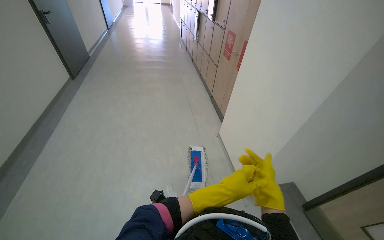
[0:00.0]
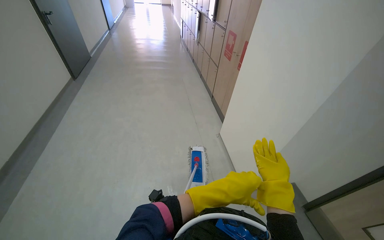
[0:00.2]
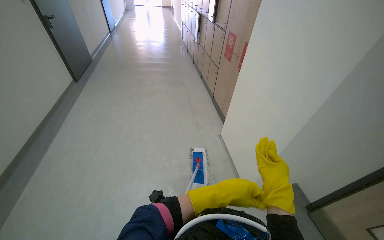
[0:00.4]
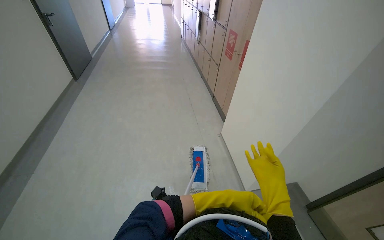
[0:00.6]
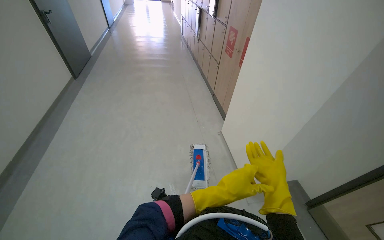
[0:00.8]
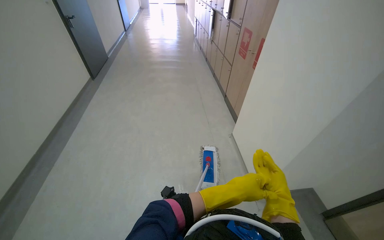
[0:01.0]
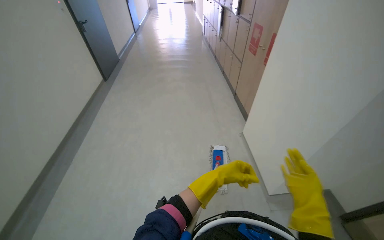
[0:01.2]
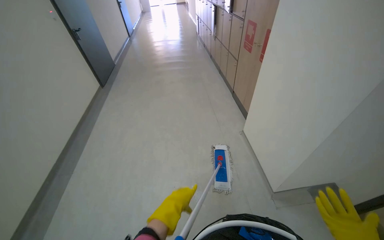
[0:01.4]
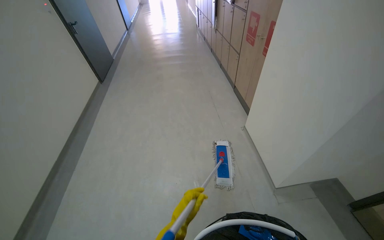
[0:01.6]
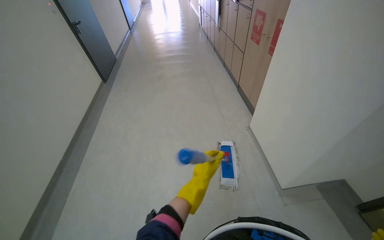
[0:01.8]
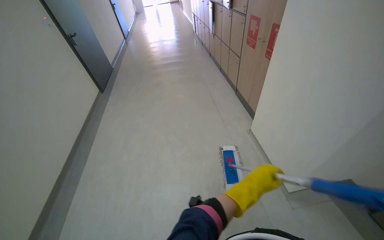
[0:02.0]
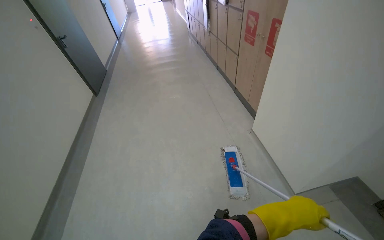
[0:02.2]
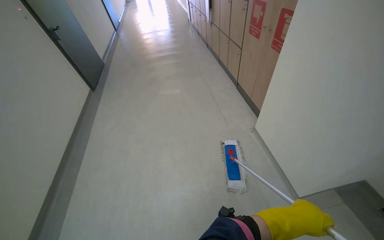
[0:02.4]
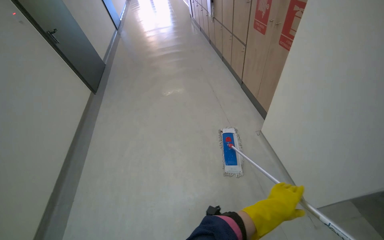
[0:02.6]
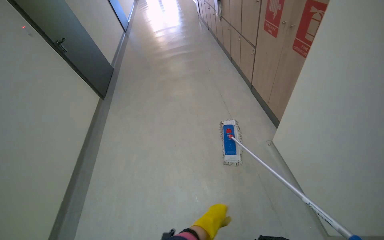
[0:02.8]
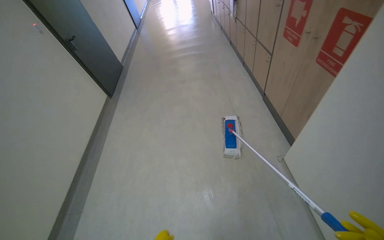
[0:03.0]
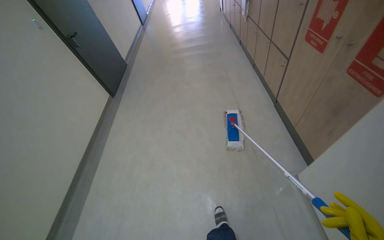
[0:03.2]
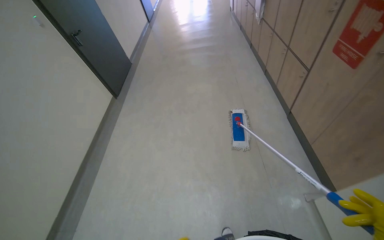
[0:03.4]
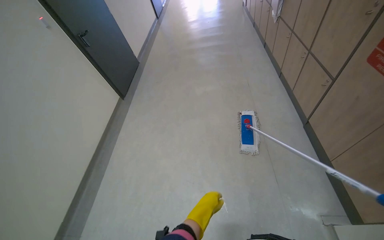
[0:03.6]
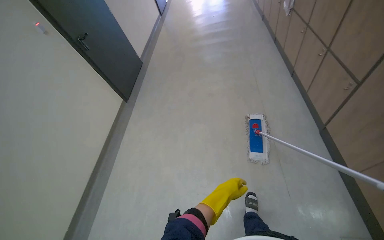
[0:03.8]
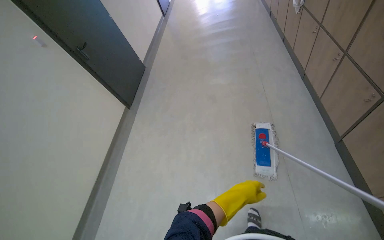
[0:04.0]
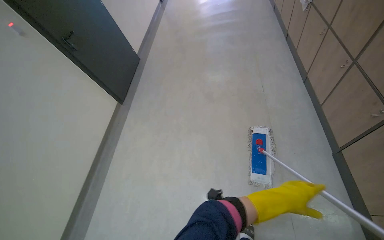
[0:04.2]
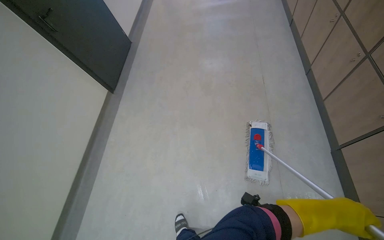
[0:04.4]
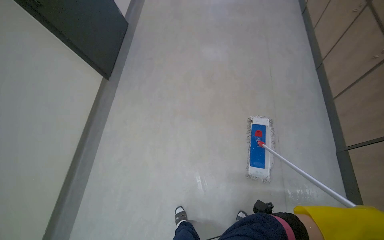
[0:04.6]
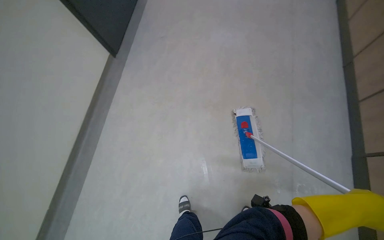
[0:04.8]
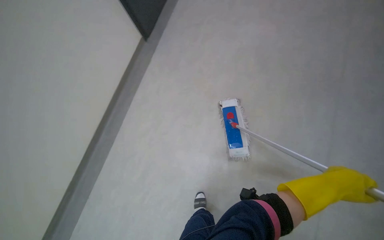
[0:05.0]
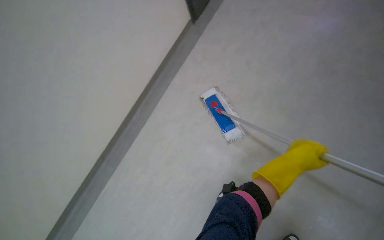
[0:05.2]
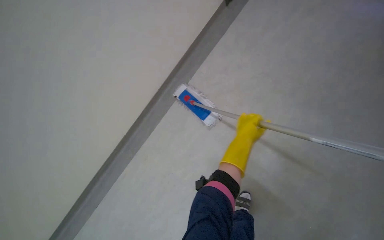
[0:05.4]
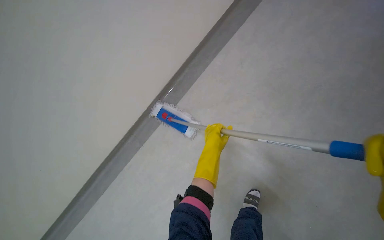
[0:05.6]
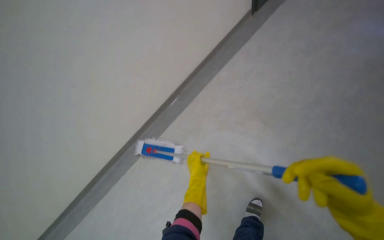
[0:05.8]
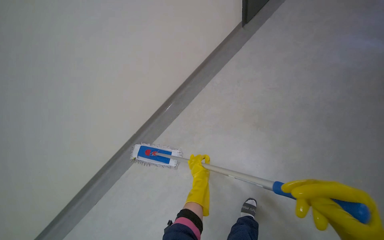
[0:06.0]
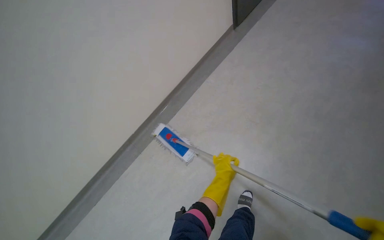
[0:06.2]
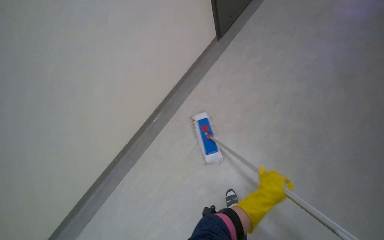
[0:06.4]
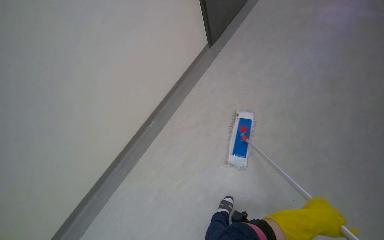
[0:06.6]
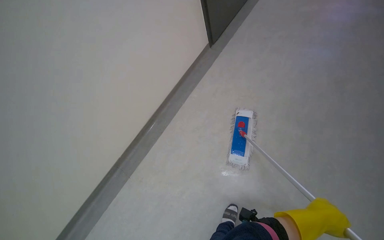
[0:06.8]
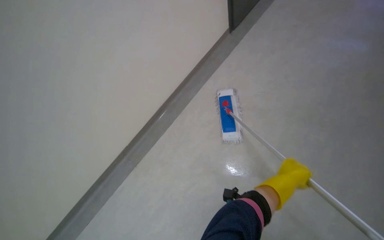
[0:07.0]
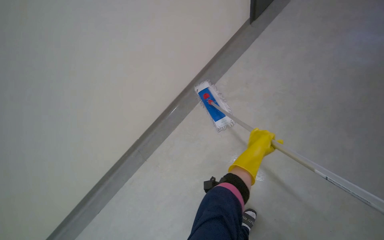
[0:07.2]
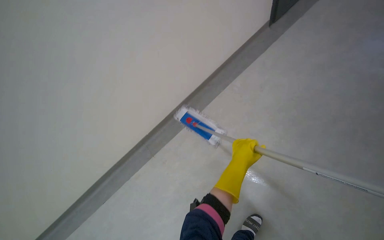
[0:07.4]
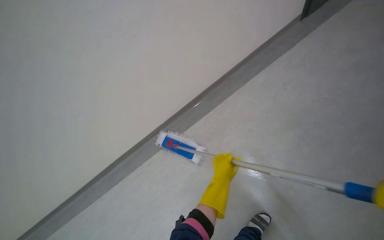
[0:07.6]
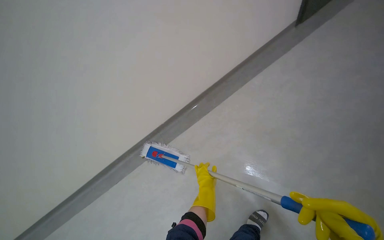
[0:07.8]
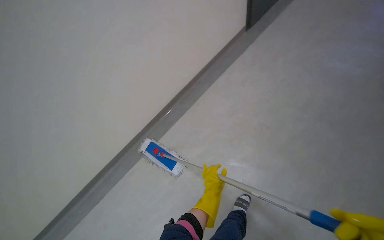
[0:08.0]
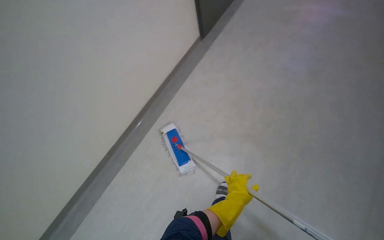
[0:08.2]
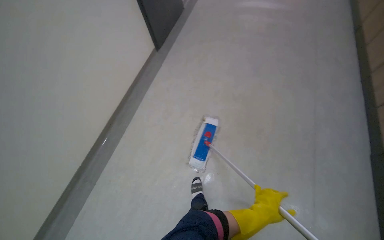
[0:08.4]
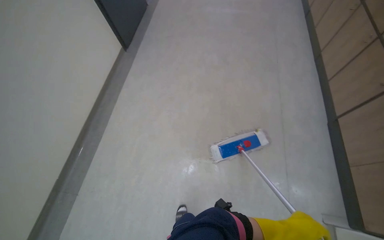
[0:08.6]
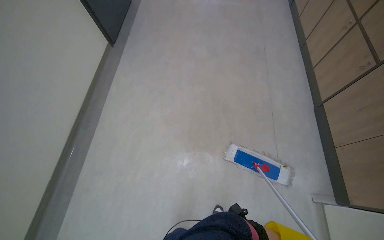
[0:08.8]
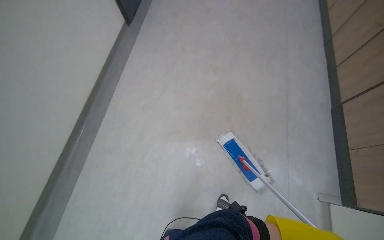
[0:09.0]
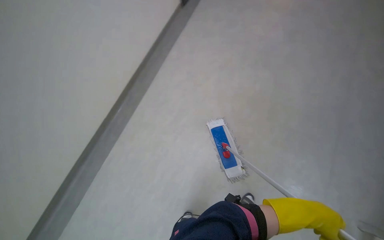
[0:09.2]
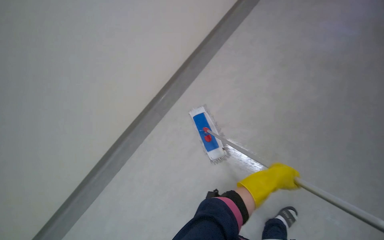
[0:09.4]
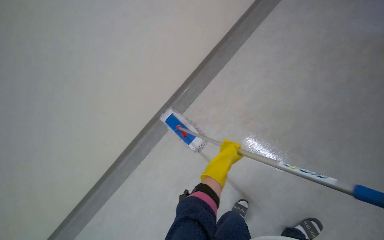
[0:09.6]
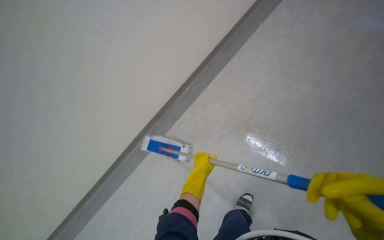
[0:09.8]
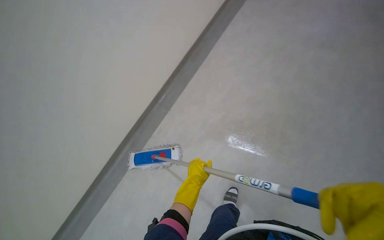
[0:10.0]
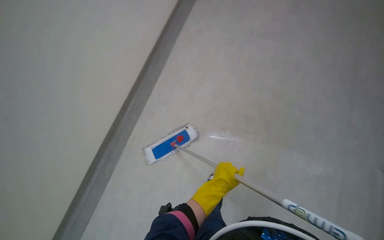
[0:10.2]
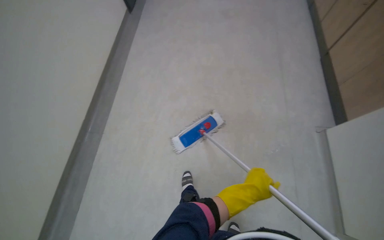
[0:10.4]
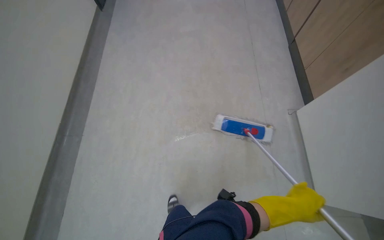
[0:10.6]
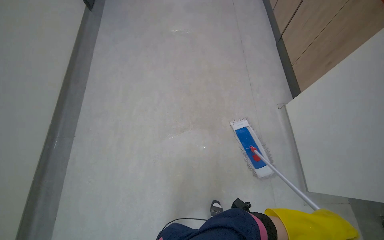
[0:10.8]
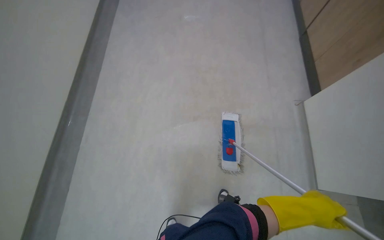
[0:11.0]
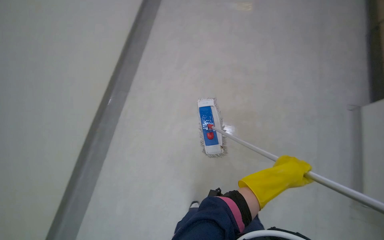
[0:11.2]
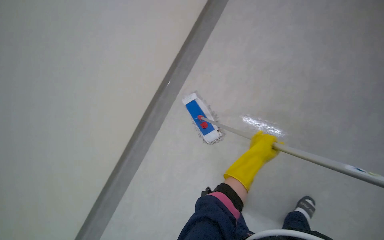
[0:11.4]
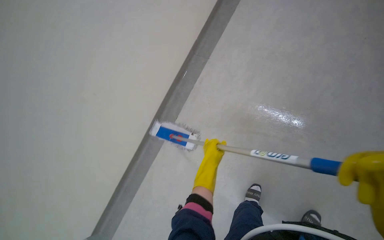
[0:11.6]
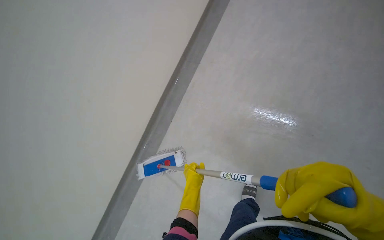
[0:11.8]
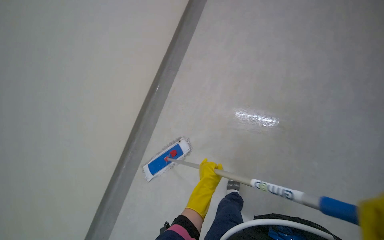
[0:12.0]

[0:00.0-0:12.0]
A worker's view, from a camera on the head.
Job: mopping floor.
The whole recording: Mopping hallway floor. The worker mops the hallway floor using a flat mop and a bucket.
0:01.6 to 0:03.0: The camera travels some 40 cm.
0:03.0 to 0:04.4: The camera travels some 1 m. The view tips downward by about 15 degrees.
0:04.4 to 0:06.0: The wearer looks roughly 25 degrees further to the right. The view tilts approximately 15 degrees downward. The left hand shifts roughly 35 cm to the left.
0:06.0 to 0:07.6: The left hand moves about 25 cm to the right and comes back.
0:09.0 to 0:10.4: The wearer moves about 70 cm.
0:10.4 to 0:12.0: The wearer's head swings some 45 degrees to the right.

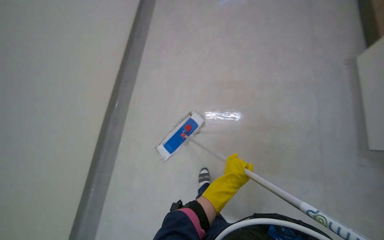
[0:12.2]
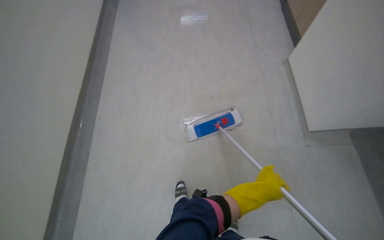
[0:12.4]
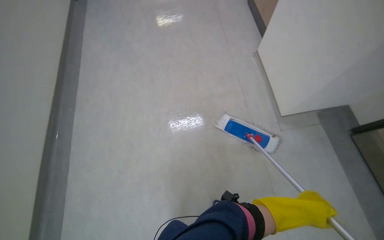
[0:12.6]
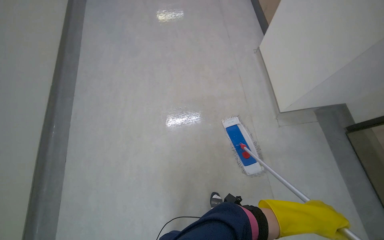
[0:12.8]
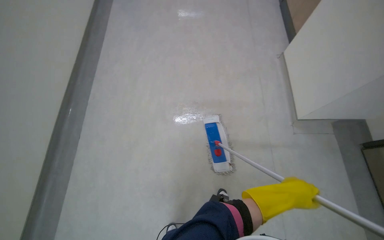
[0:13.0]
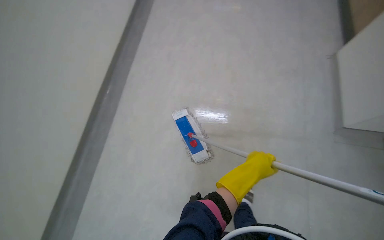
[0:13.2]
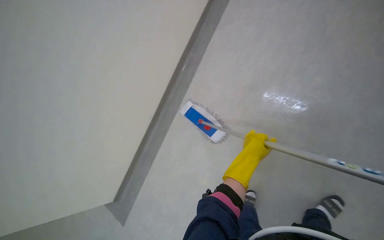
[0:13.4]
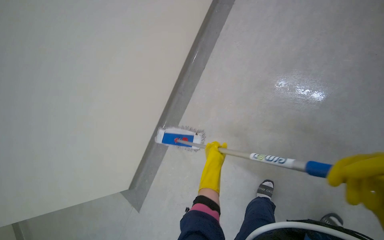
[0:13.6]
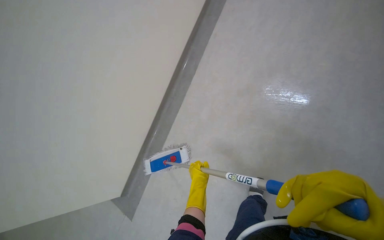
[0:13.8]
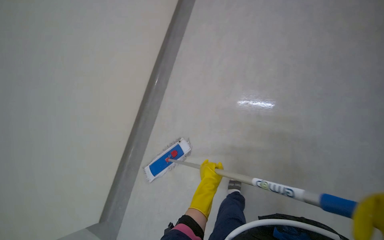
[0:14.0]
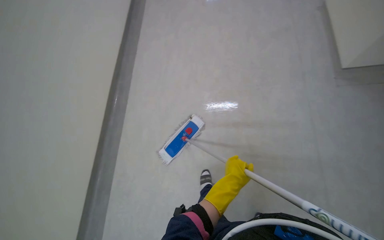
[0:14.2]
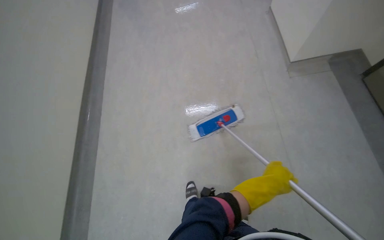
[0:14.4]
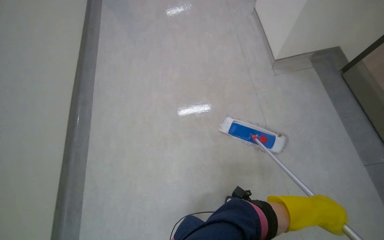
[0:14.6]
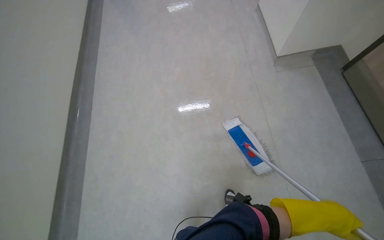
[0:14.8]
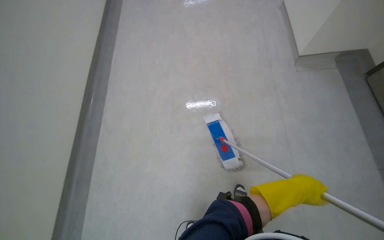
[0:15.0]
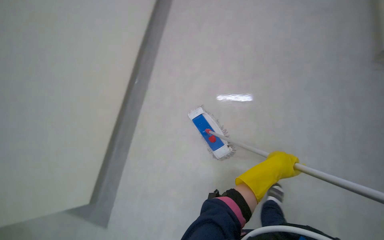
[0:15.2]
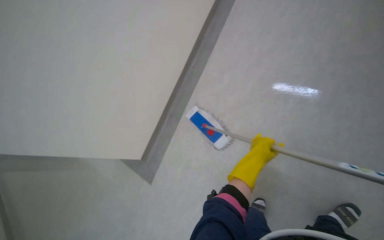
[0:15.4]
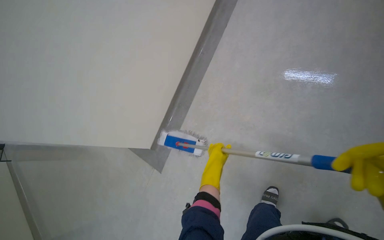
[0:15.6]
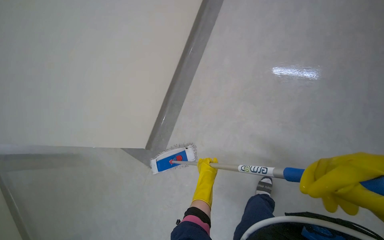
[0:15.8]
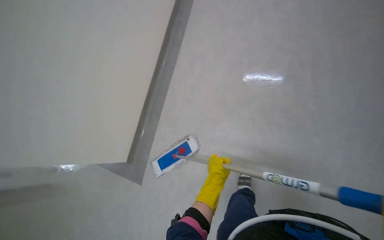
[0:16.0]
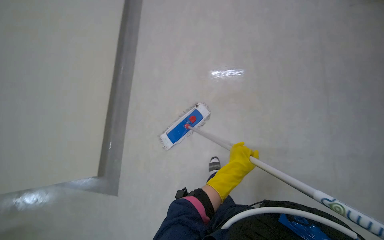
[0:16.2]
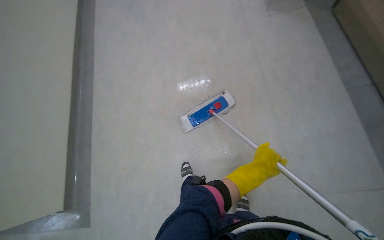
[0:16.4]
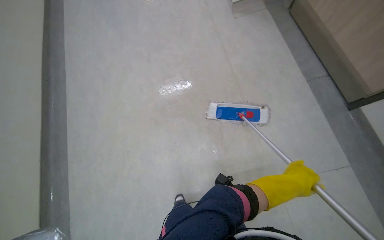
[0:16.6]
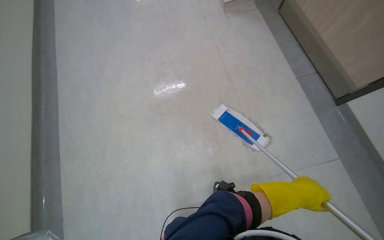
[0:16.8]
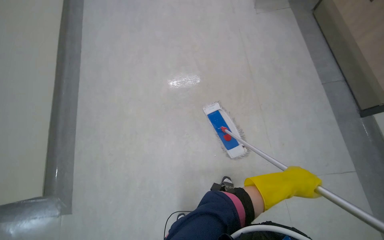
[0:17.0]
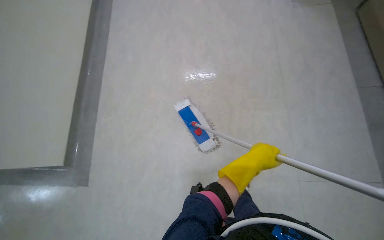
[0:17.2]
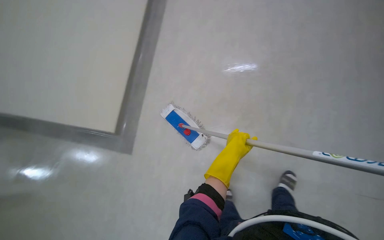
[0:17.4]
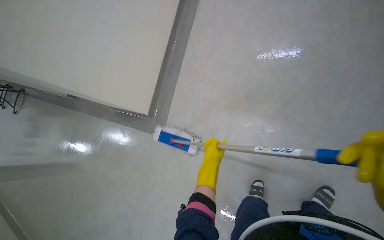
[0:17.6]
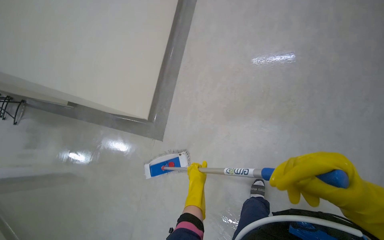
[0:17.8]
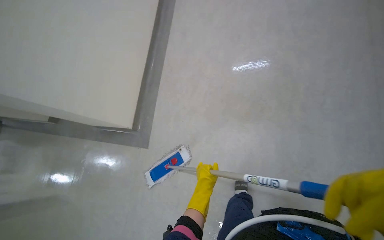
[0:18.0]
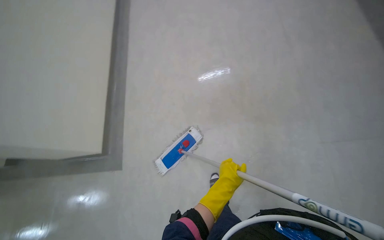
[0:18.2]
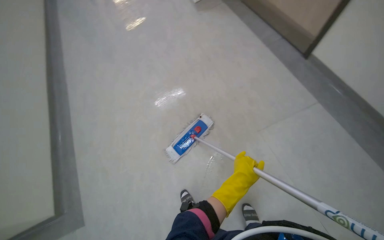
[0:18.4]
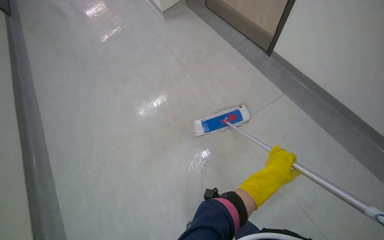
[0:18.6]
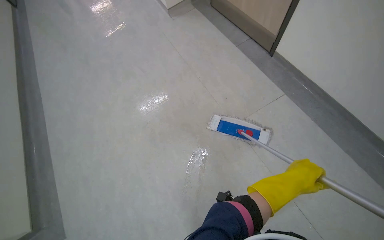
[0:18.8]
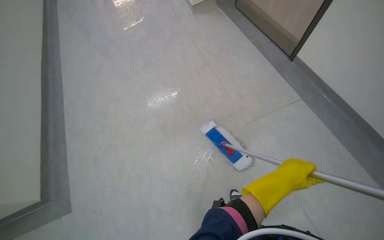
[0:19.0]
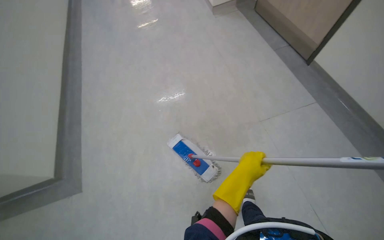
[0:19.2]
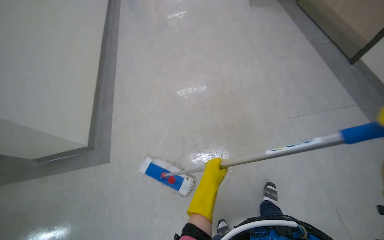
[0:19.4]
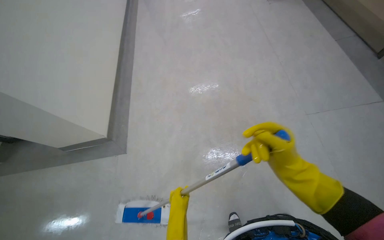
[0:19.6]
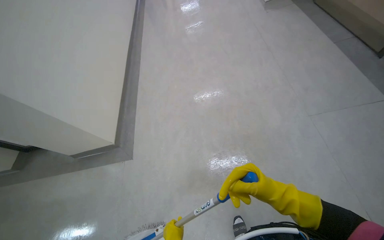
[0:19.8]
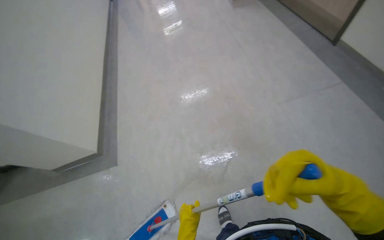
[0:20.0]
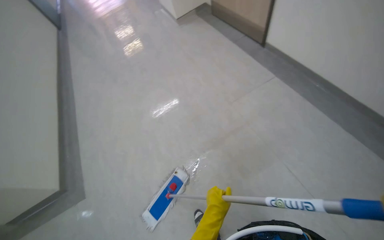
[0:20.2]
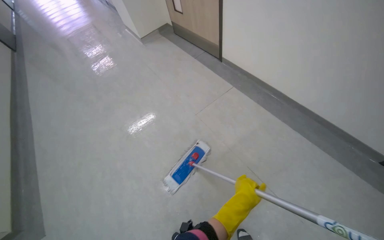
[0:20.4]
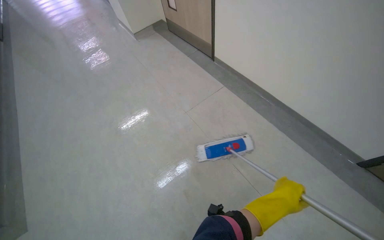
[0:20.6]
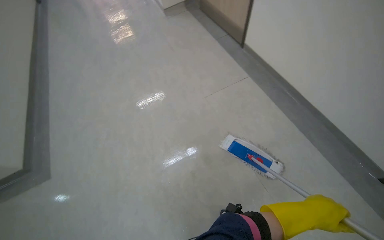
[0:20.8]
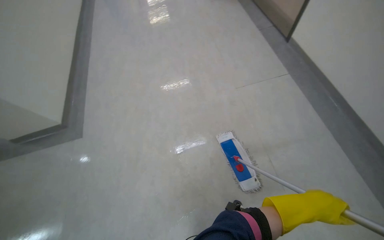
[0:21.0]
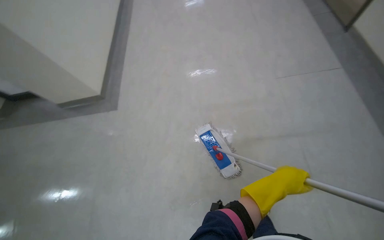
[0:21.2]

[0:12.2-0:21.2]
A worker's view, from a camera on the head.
Job: mopping floor.
The whole recording: Mopping hallway floor. The worker mops the hallway floor using a flat mop and a bucket.
0:13.8 to 0:15.2: The left hand moves to the right, some 25 cm.
0:15.2 to 0:16.6: The wearer looks roughly 10 degrees further downward. The left hand travels to the left and back again, approximately 20 cm each way.
0:16.6 to 0:18.2: The left hand goes about 15 cm to the left.
0:18.2 to 0:19.8: The wearer's head swings some 30 degrees to the left.
0:19.8 to 0:21.2: The head travels approximately 60 cm.
